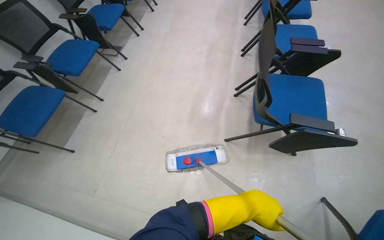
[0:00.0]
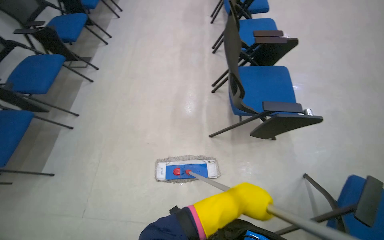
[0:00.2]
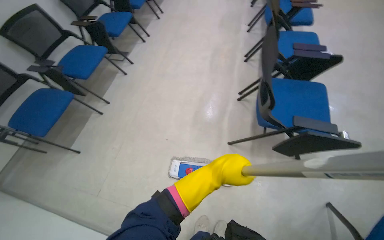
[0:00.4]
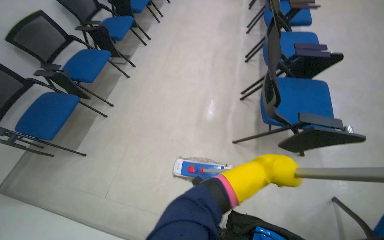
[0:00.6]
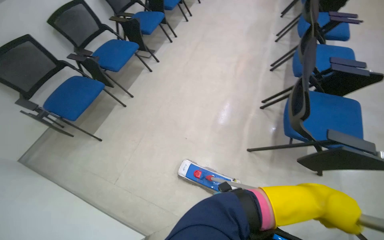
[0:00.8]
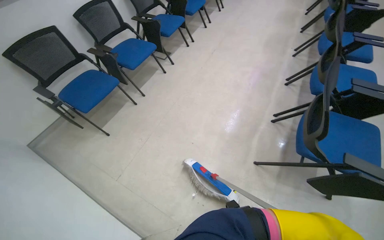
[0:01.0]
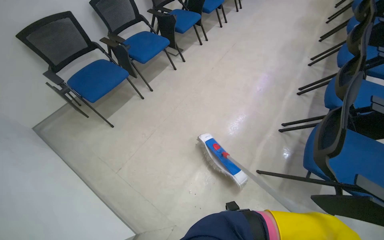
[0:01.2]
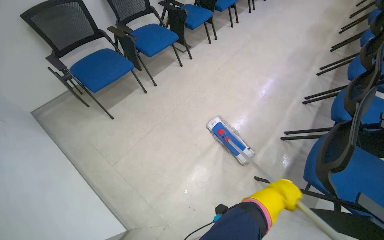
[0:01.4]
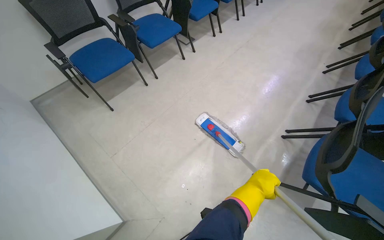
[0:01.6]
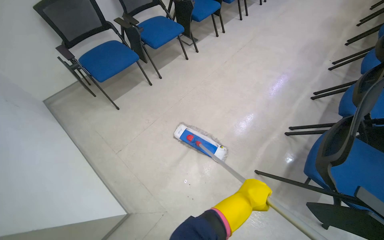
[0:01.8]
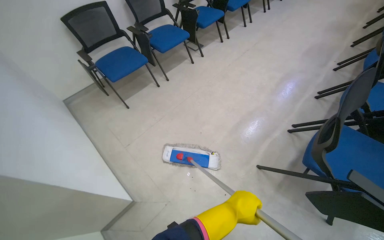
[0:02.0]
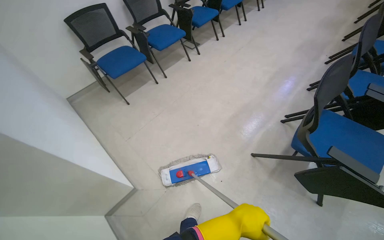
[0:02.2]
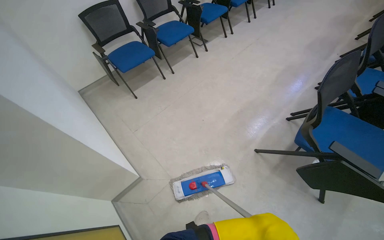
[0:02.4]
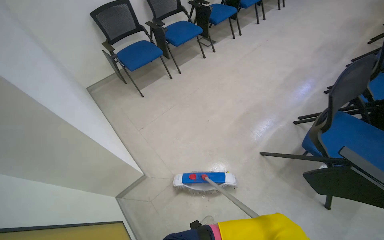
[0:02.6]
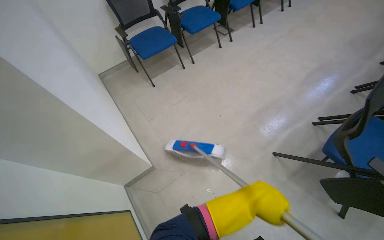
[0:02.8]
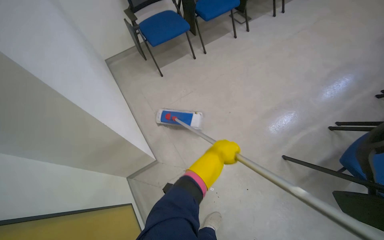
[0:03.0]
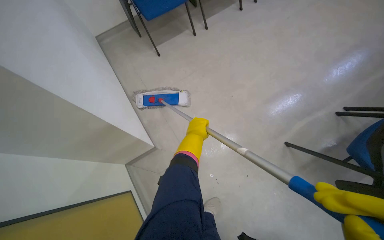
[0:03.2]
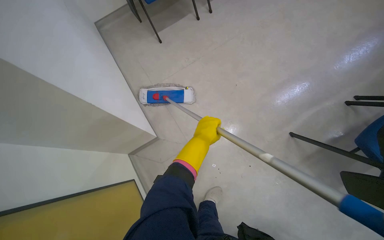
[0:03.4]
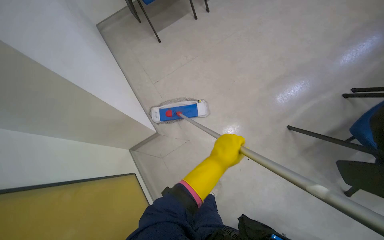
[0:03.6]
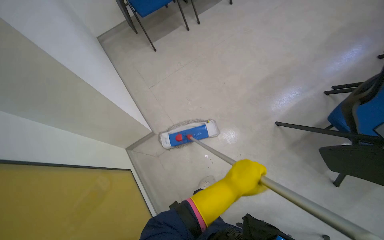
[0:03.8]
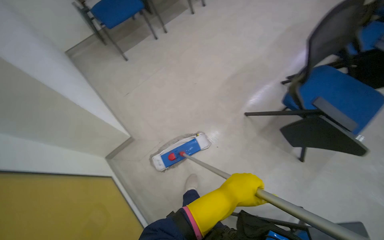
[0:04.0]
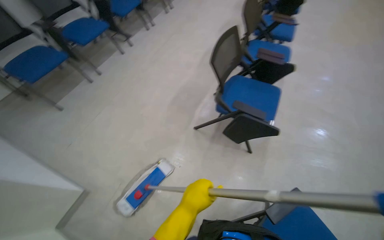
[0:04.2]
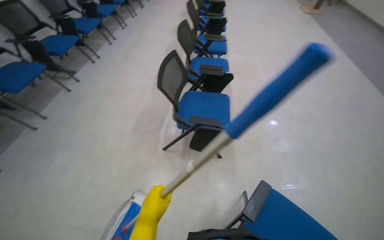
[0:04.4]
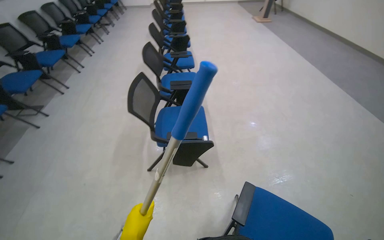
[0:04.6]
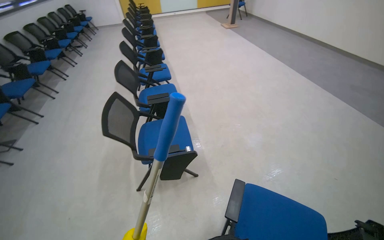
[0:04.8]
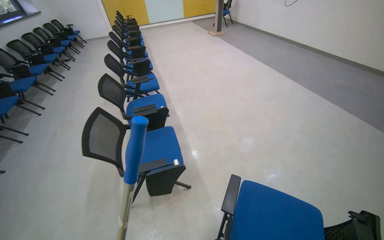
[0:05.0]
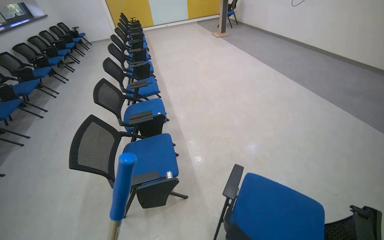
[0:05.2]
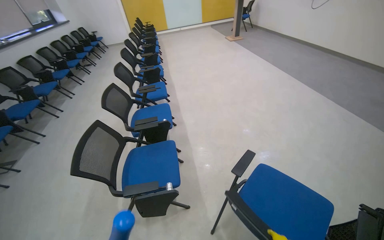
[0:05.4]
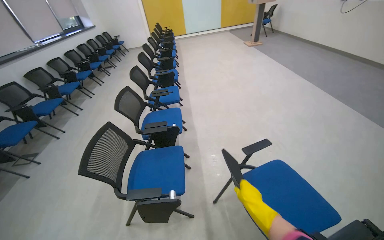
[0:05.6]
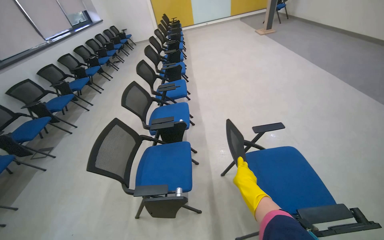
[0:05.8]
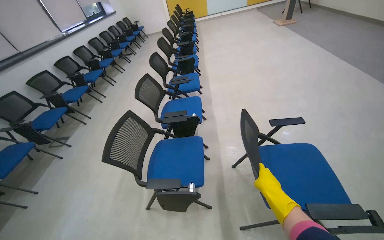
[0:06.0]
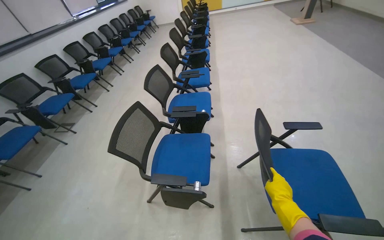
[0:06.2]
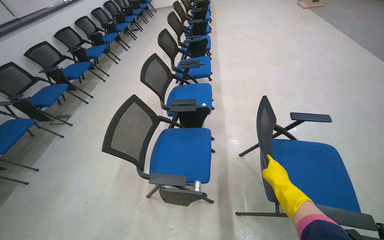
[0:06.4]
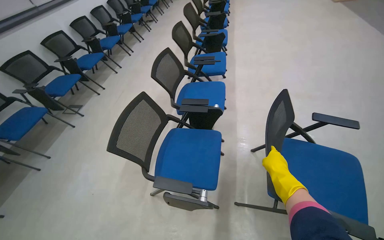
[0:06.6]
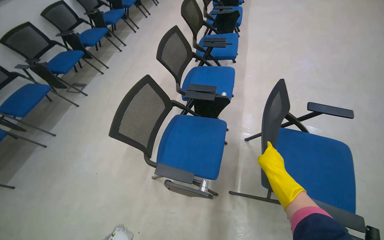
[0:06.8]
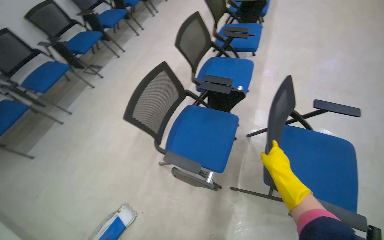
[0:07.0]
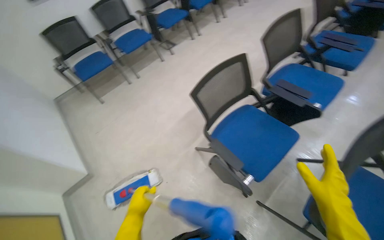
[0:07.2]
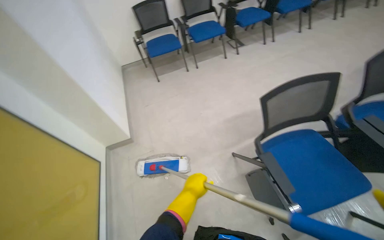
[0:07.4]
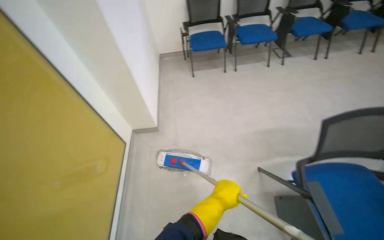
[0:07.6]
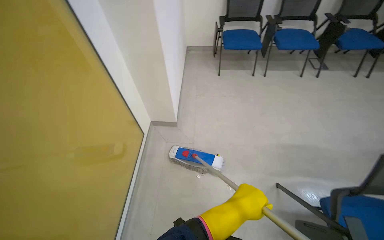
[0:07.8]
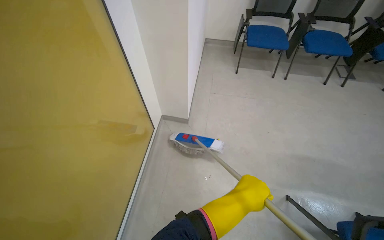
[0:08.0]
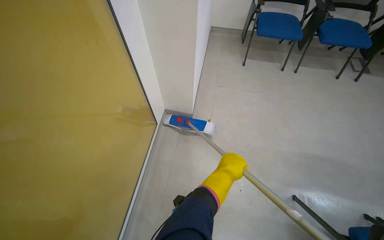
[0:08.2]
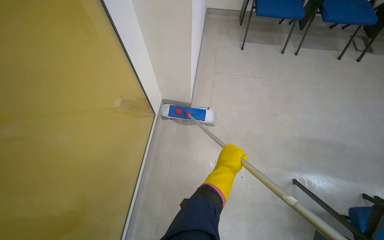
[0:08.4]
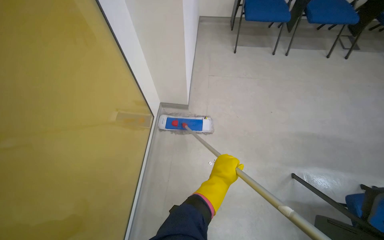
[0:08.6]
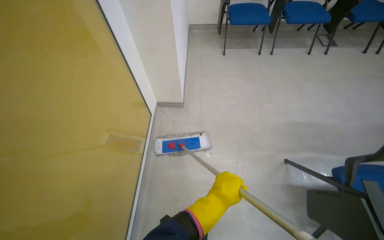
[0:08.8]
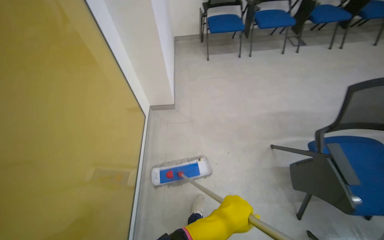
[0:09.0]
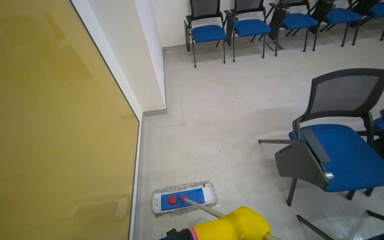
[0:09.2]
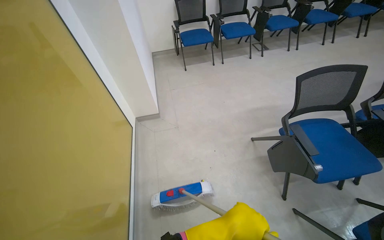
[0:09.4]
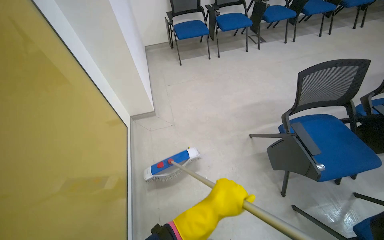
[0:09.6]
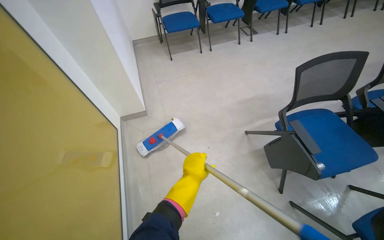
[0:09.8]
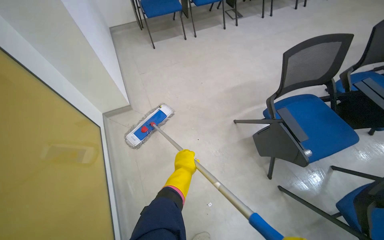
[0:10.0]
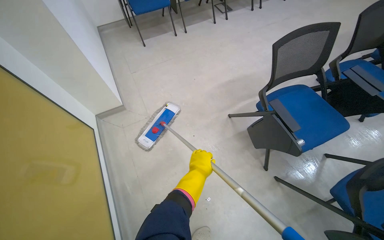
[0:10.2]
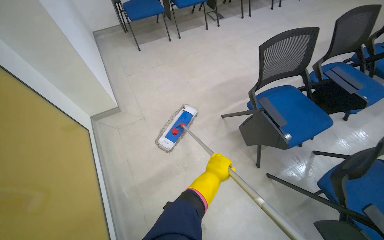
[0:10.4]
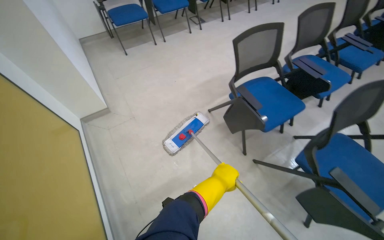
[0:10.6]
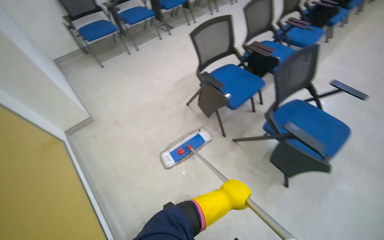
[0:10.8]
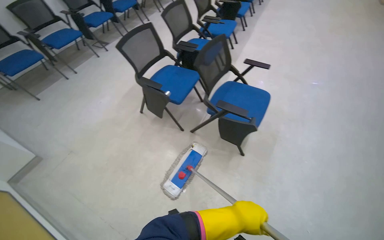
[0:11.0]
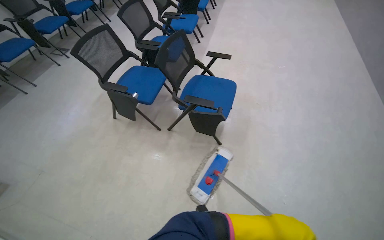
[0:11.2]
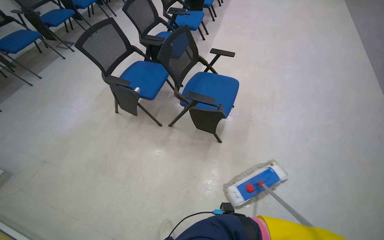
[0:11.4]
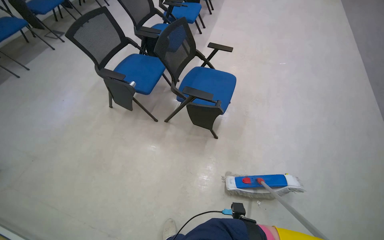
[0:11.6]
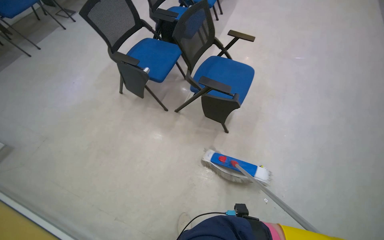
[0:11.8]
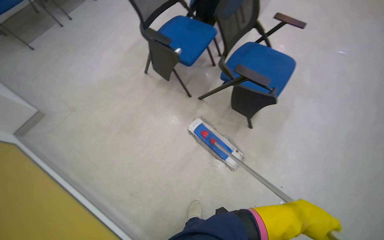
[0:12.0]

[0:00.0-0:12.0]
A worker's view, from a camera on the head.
Job: mopping floor.
The whole recording: Mopping floor around chairs. The worker mops the floor around the chairs and picks up small pieces of trash.
0:00.0 to 0:01.6: Everything in view rotates approximately 30 degrees clockwise. The left hand shifts some 15 cm farther from the camera.
0:01.6 to 0:03.0: The wearer looks some 20 degrees further to the left.
0:03.0 to 0:04.4: The camera is carried some 50 cm. The head rotates roughly 50 degrees to the right. The view tilts about 10 degrees upward.
0:04.4 to 0:06.0: The camera is carried approximately 50 cm.
0:06.0 to 0:07.6: The wearer's head swings roughly 85 degrees to the left. The view tips downward by about 25 degrees.
0:09.0 to 0:10.4: The head turns to the right by about 25 degrees. The left hand moves farther from the camera, some 10 cm.
0:10.4 to 0:12.0: The wearer moves approximately 50 cm. The head rotates approximately 30 degrees to the right.

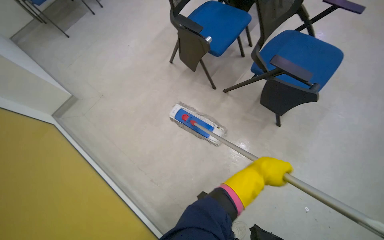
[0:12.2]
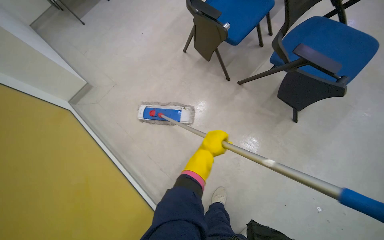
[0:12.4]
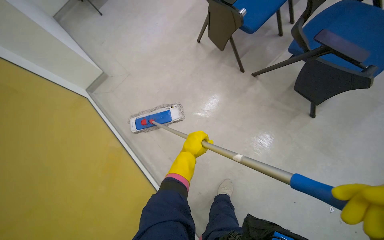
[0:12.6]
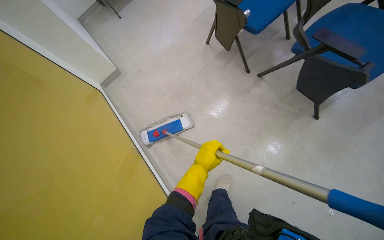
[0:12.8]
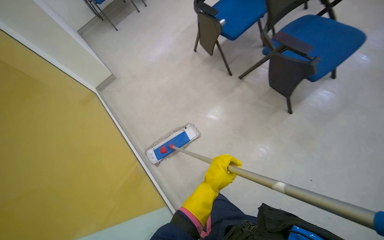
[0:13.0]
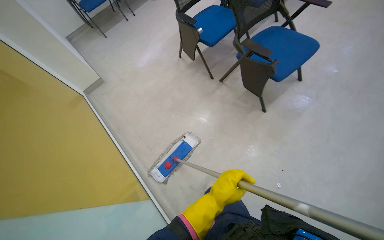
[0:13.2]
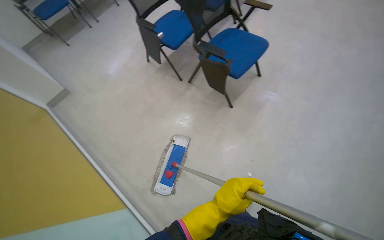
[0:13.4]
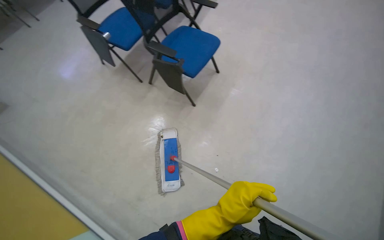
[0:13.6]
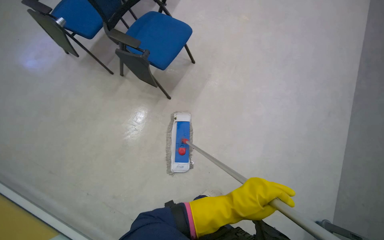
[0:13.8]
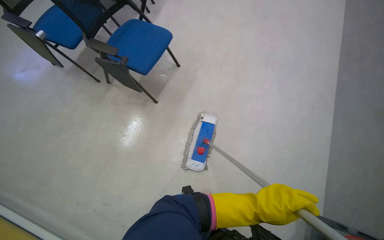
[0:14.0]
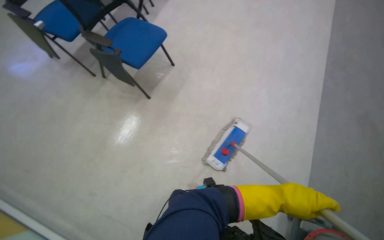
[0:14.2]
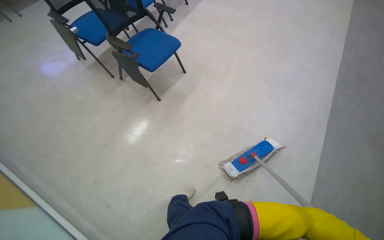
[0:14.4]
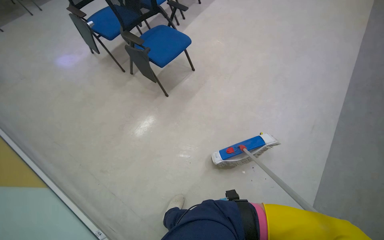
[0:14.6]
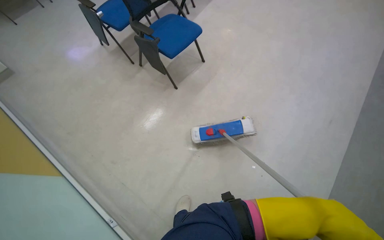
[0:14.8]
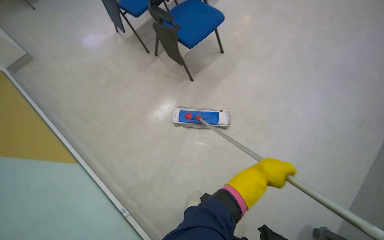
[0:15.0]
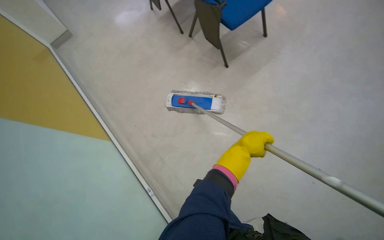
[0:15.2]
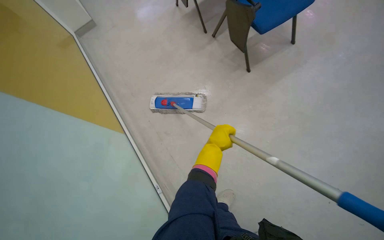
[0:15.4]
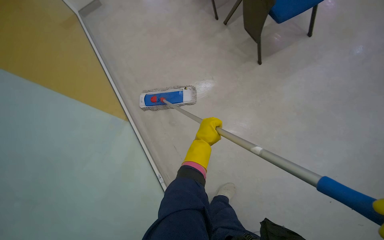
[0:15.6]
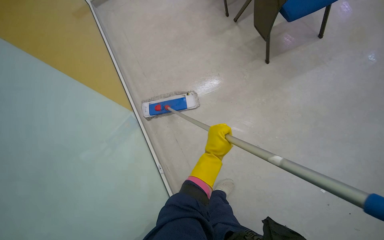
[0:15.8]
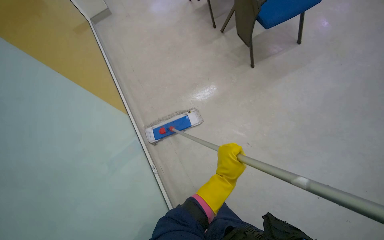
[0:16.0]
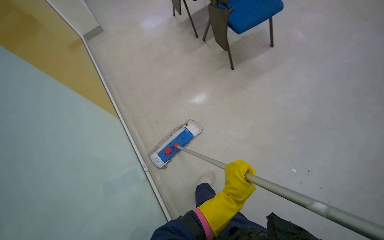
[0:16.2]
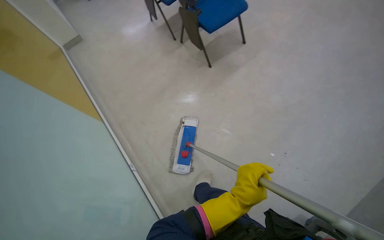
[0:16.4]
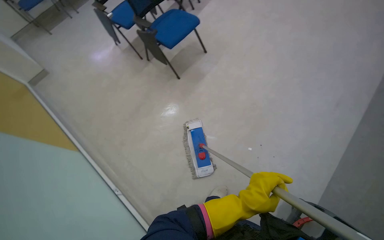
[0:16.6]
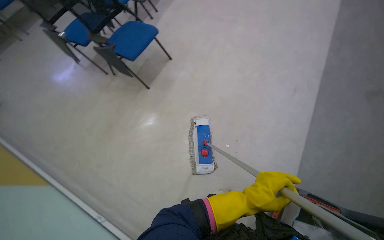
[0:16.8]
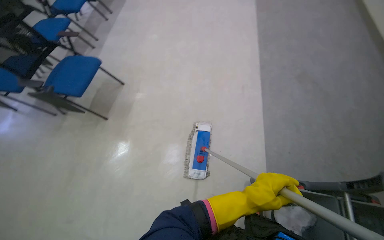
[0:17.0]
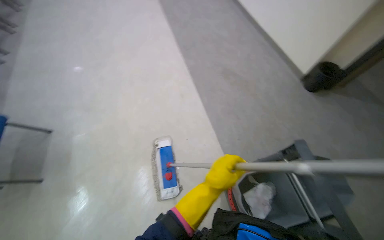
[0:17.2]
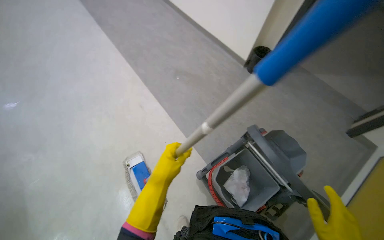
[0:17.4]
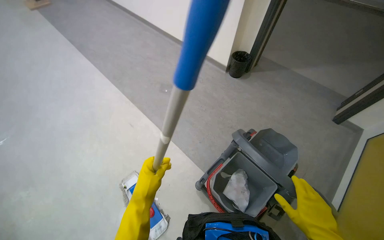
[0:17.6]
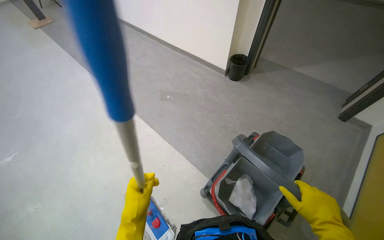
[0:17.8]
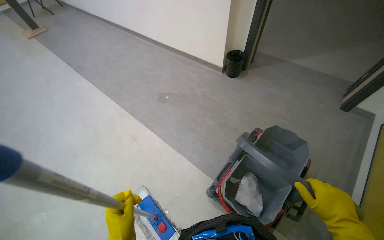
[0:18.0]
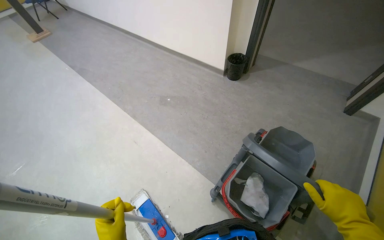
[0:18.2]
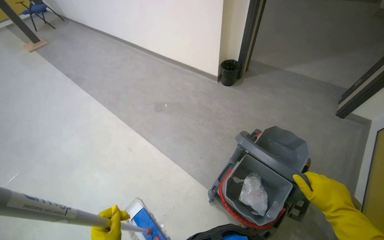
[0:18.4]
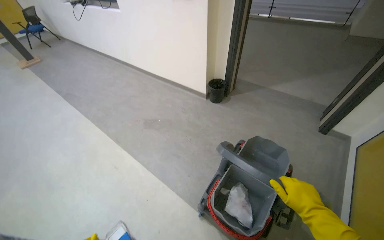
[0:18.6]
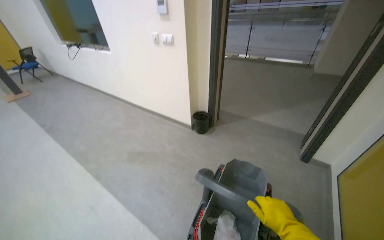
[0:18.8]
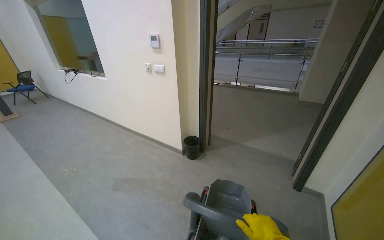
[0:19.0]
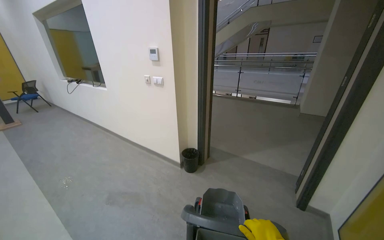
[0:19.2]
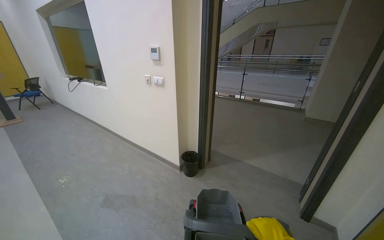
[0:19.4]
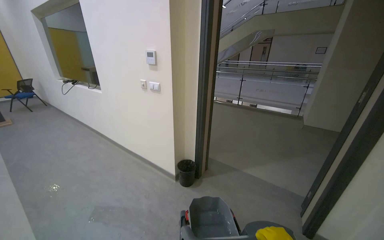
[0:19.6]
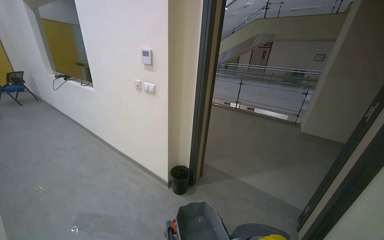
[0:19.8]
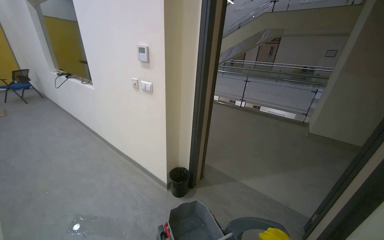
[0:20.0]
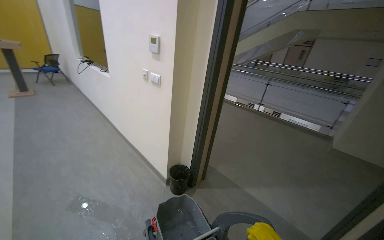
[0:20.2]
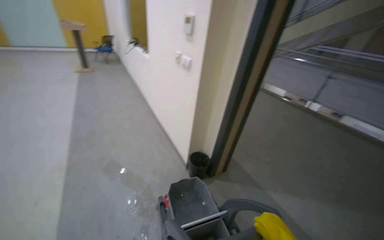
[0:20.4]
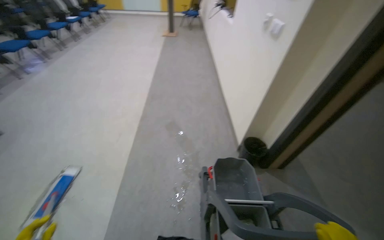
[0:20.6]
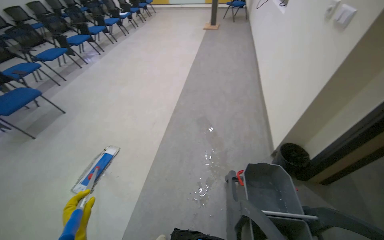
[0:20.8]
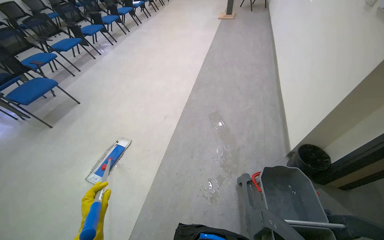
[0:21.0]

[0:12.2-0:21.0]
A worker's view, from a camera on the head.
Job: mopping floor.
The whole recording: Mopping floor around chairs. The worker mops the floor around the chairs and picks up small pieces of trash.
0:12.2 to 0:13.6: The head travels some 60 cm.
0:15.2 to 0:16.6: The camera travels roughly 40 cm.
0:16.6 to 0:18.0: The wearer looks some 90 degrees further to the right. The view tilts approximately 20 degrees upward.
0:18.0 to 0:19.6: The wearer looks roughly 35 degrees further upward.
0:19.6 to 0:21.0: The wearer's head swings about 70 degrees to the left. The view tilts about 20 degrees downward.
